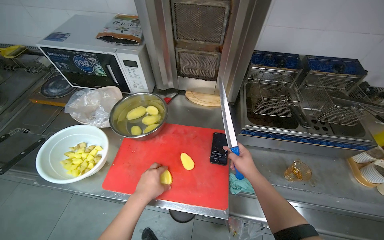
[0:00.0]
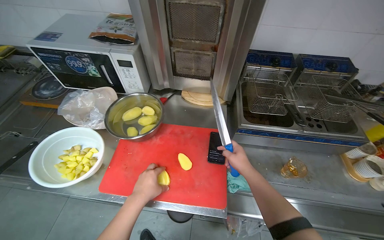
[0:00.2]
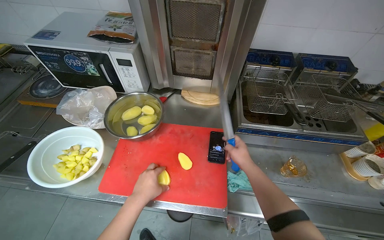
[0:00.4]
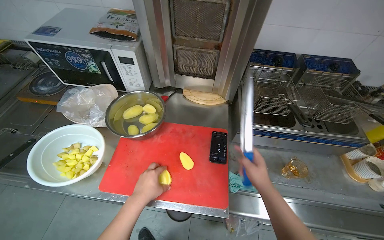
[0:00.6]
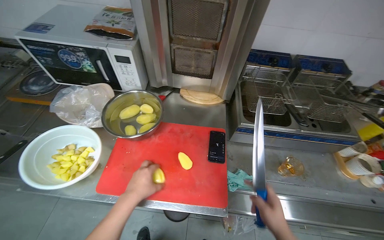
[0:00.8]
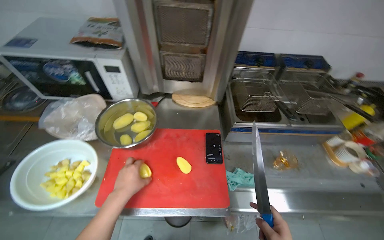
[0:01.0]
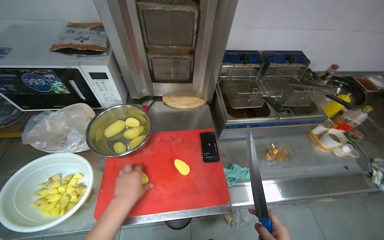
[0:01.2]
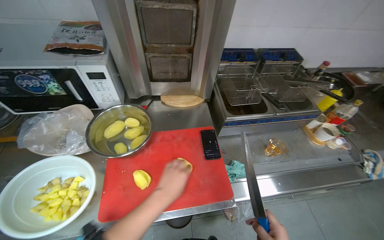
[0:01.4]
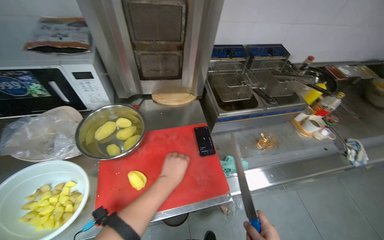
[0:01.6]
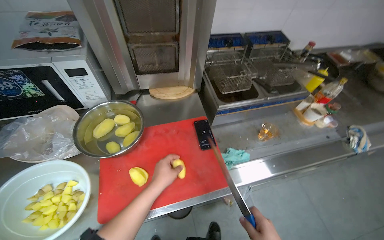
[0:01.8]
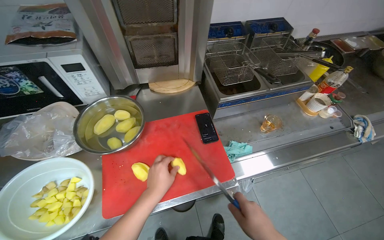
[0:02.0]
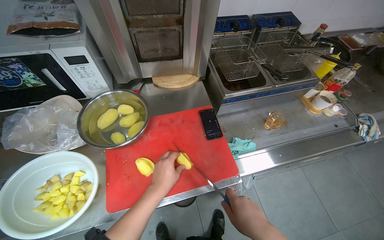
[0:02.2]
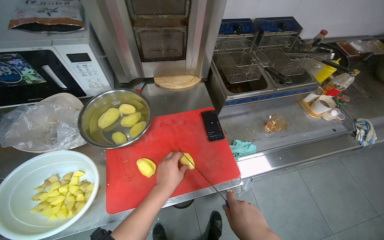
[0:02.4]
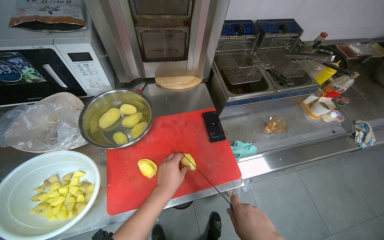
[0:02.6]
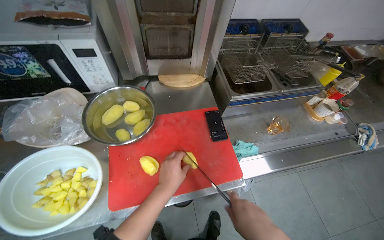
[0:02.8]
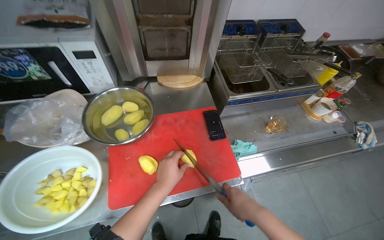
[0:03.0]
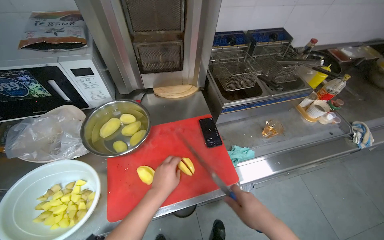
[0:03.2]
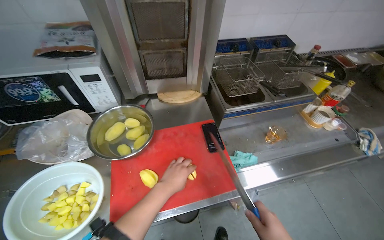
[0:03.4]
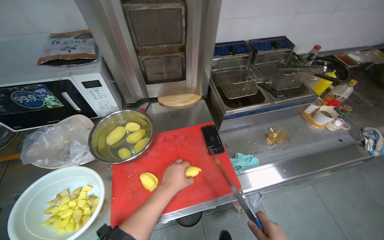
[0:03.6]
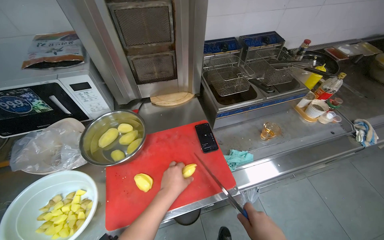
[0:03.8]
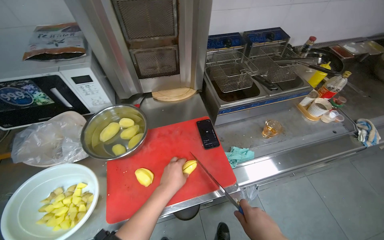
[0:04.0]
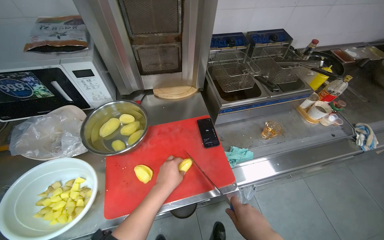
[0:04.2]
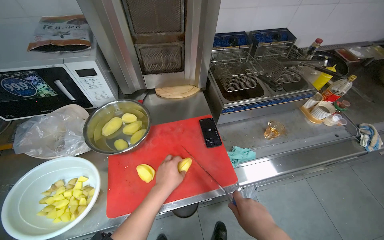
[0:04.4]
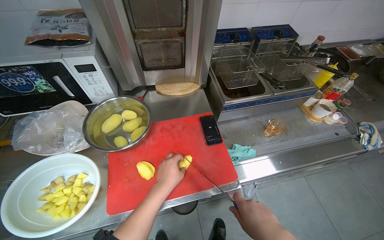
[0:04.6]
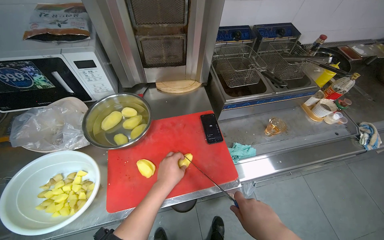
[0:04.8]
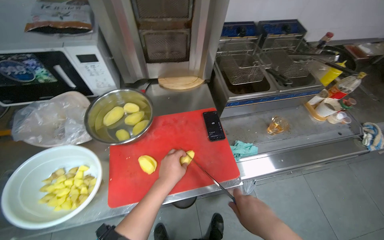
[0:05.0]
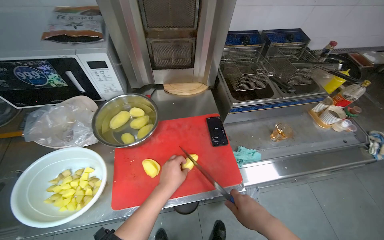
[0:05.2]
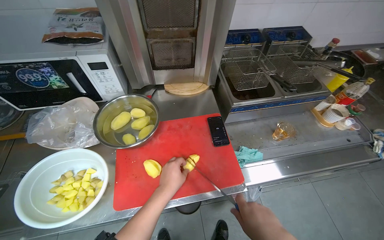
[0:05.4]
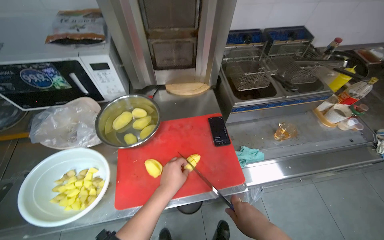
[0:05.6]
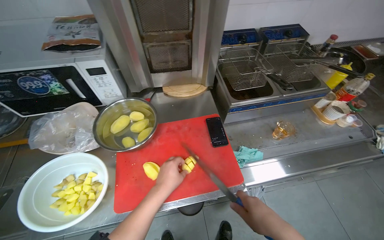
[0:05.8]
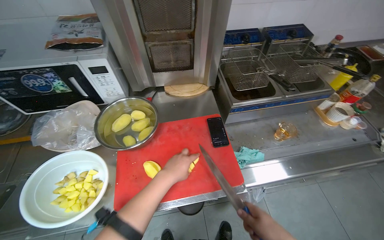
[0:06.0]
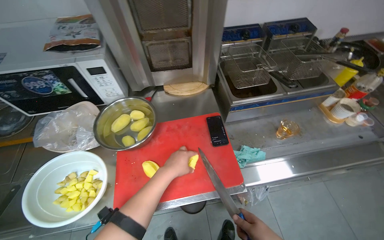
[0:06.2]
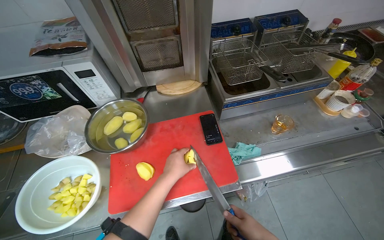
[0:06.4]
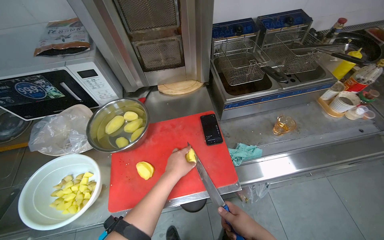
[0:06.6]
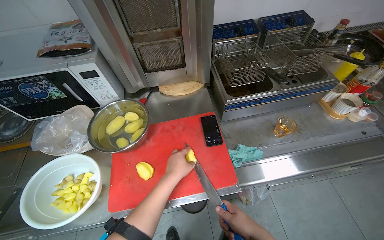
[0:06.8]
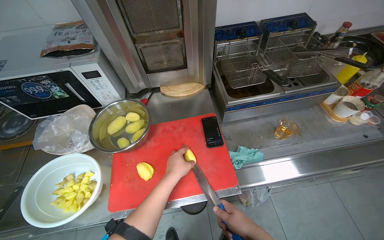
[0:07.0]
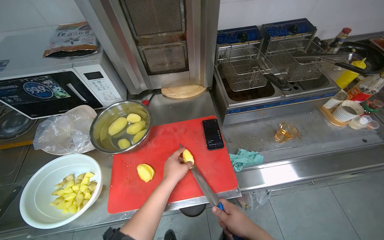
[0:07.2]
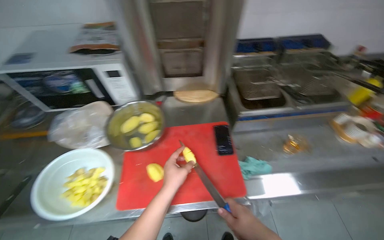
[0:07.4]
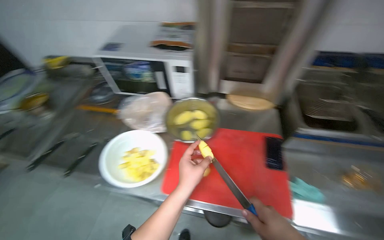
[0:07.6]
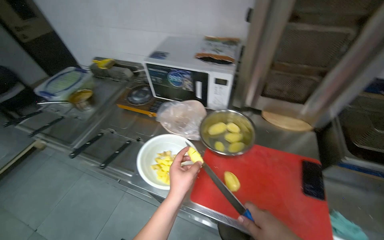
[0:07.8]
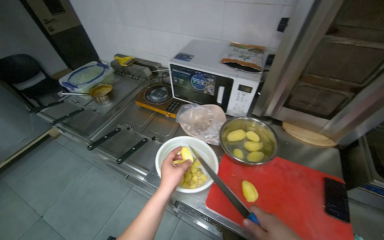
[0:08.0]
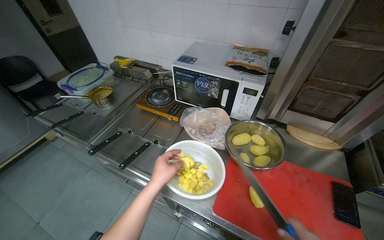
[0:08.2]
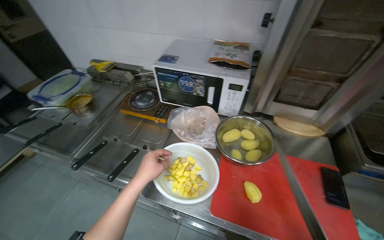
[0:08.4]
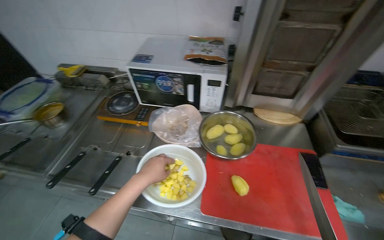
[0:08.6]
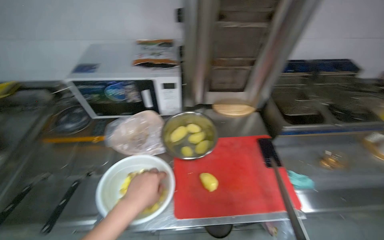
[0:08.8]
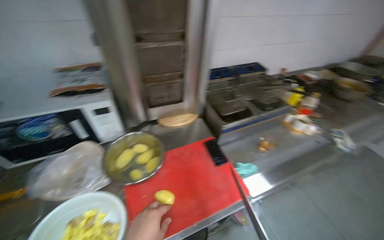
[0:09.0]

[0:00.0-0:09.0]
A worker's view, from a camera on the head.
Job: preparing food.
The whole recording: Slicing potatoes for preparation. The worker picks up potatoes from a bowl and slices them into pieces on a red cutting board.
0:00.0 to 0:01.6: The head rotates about 25 degrees to the right.
0:06.0 to 0:07.6: The wearer's head swings some 20 degrees to the left.
0:07.6 to 0:09.0: The wearer looks about 35 degrees further to the right.

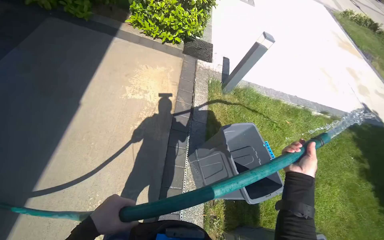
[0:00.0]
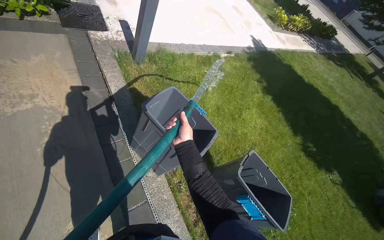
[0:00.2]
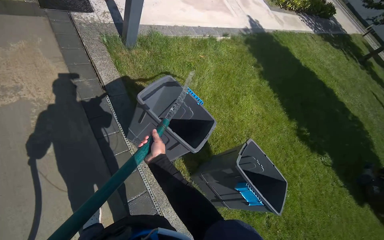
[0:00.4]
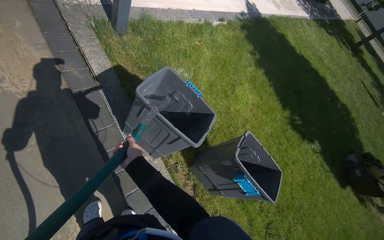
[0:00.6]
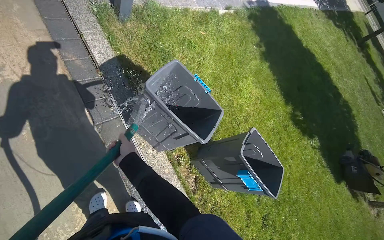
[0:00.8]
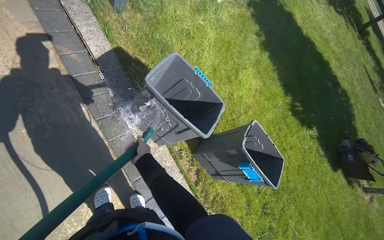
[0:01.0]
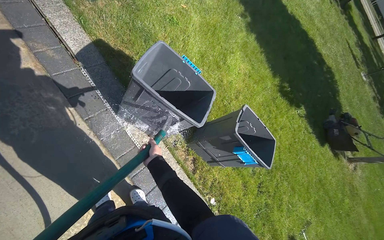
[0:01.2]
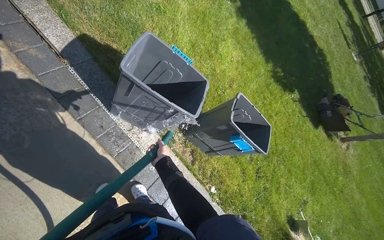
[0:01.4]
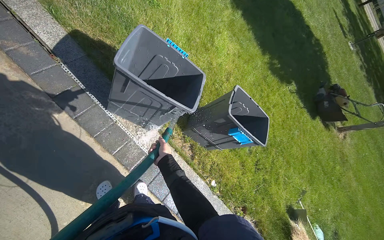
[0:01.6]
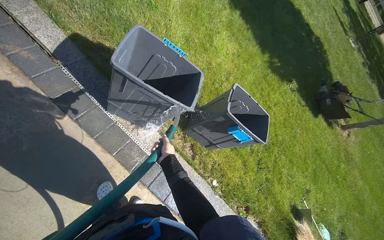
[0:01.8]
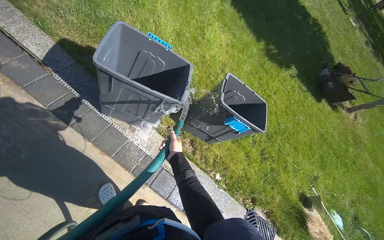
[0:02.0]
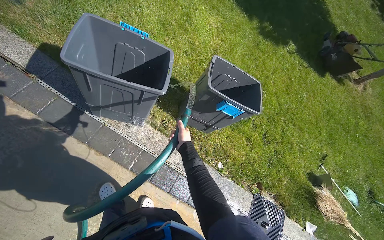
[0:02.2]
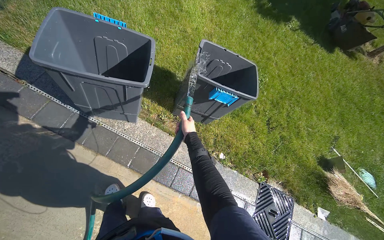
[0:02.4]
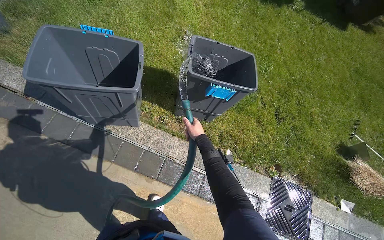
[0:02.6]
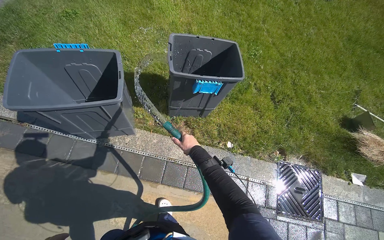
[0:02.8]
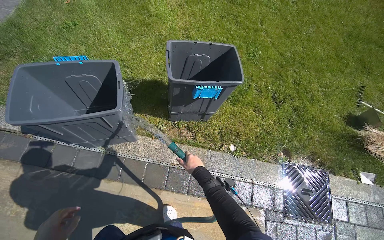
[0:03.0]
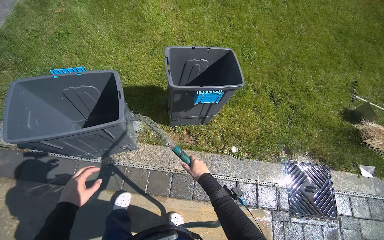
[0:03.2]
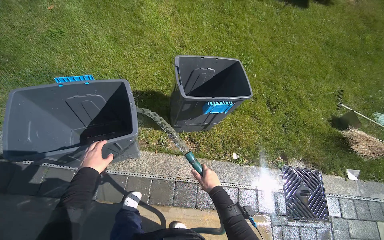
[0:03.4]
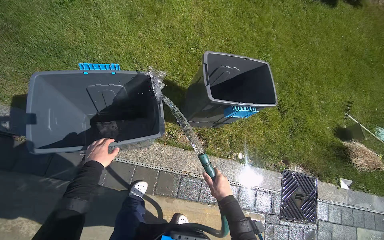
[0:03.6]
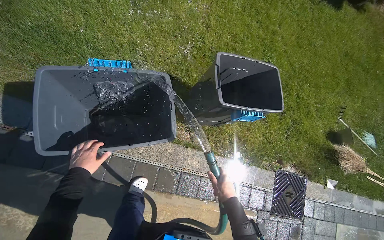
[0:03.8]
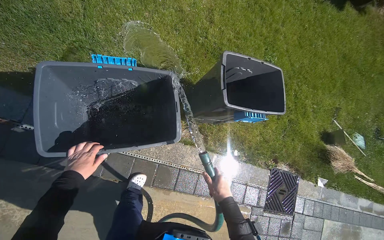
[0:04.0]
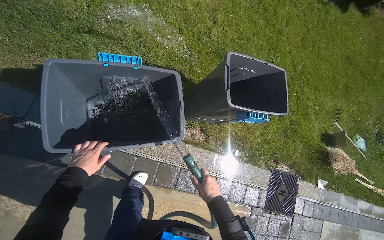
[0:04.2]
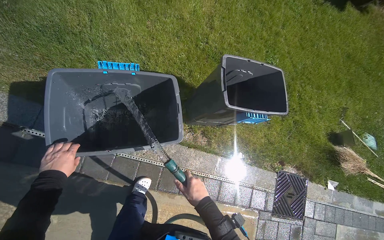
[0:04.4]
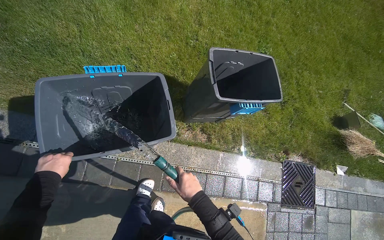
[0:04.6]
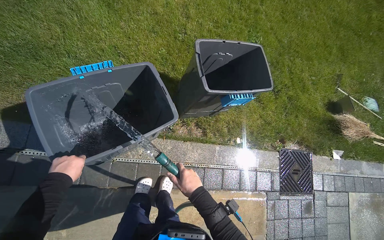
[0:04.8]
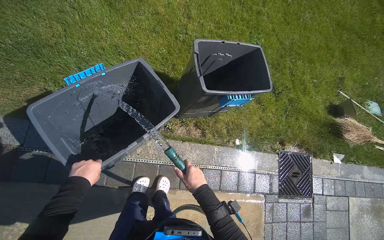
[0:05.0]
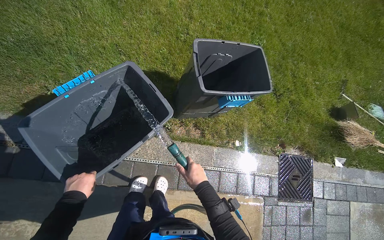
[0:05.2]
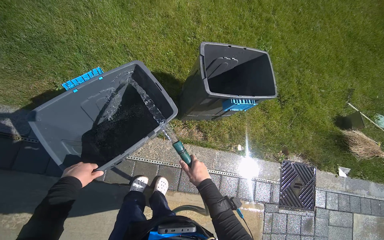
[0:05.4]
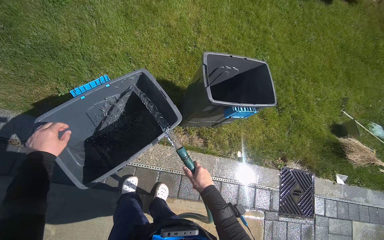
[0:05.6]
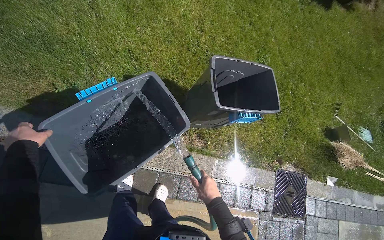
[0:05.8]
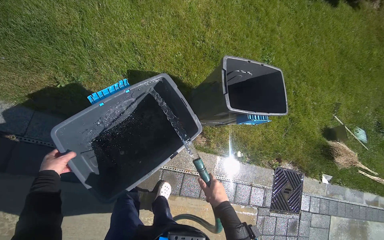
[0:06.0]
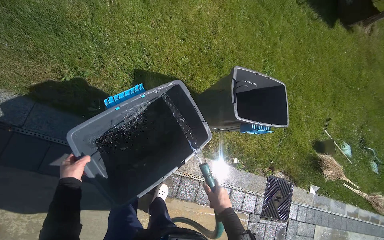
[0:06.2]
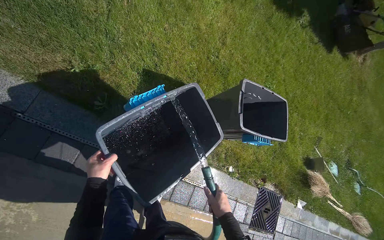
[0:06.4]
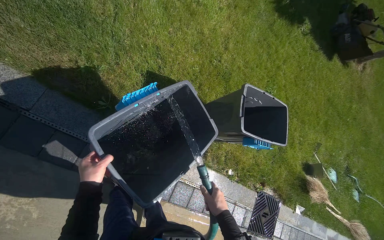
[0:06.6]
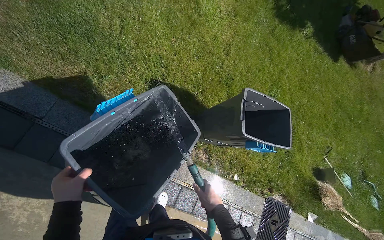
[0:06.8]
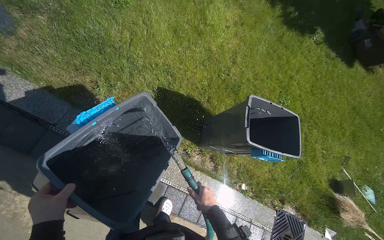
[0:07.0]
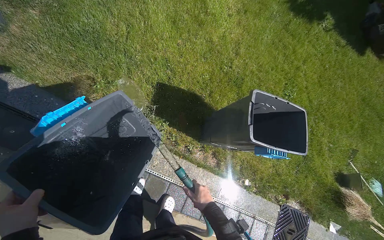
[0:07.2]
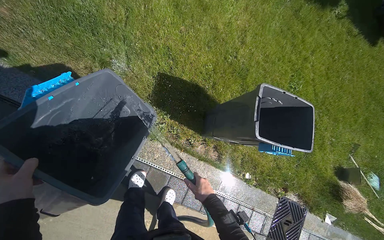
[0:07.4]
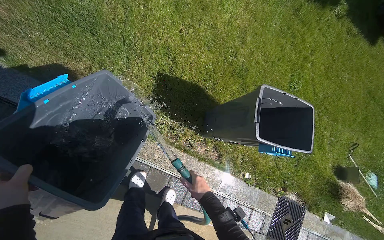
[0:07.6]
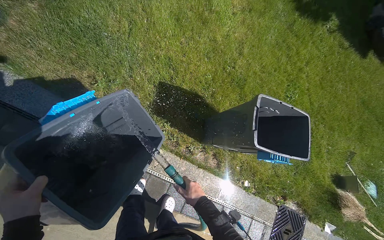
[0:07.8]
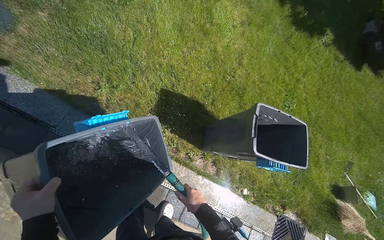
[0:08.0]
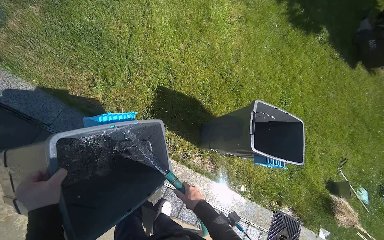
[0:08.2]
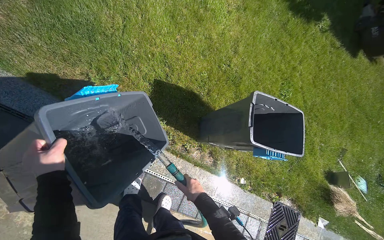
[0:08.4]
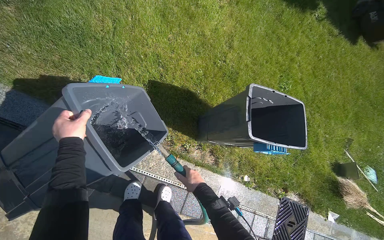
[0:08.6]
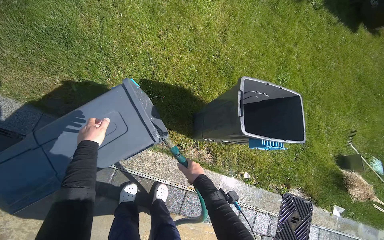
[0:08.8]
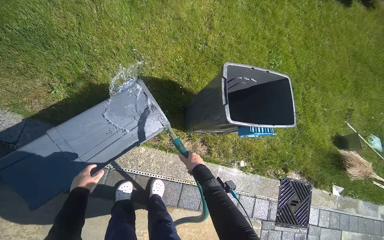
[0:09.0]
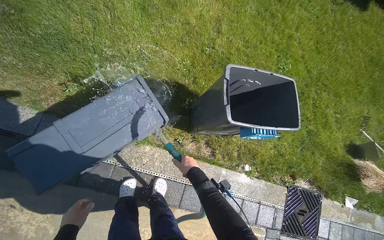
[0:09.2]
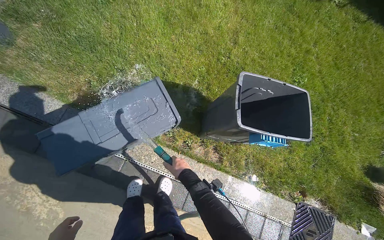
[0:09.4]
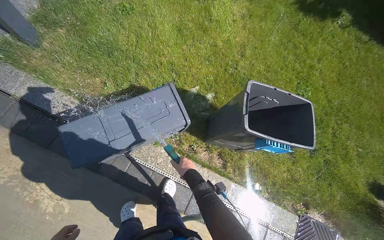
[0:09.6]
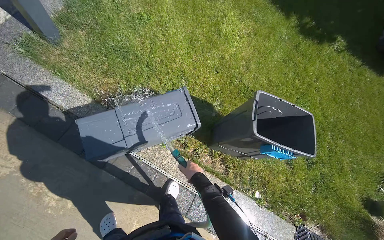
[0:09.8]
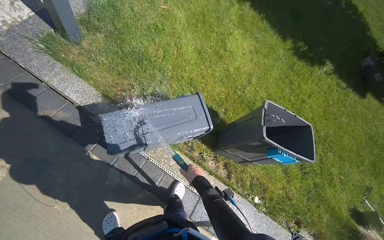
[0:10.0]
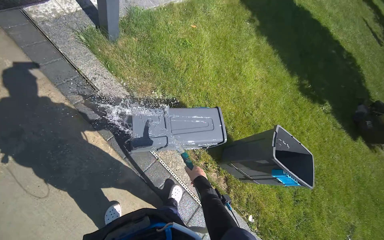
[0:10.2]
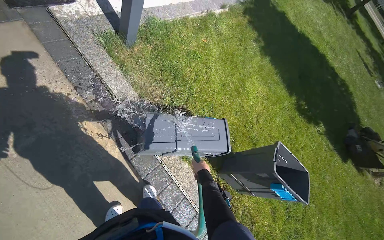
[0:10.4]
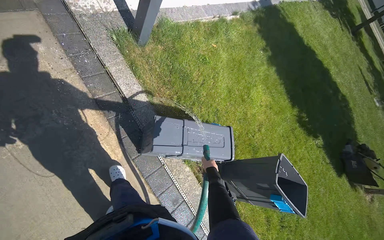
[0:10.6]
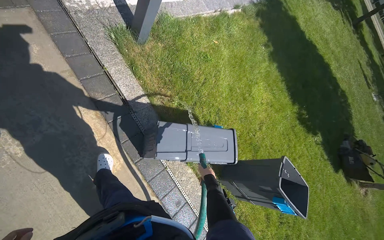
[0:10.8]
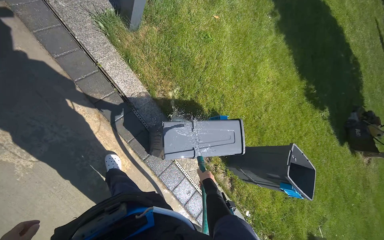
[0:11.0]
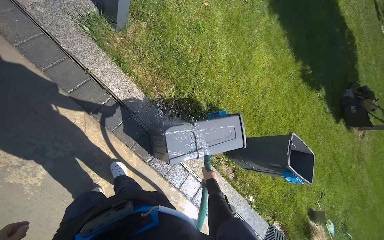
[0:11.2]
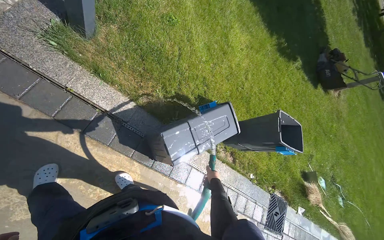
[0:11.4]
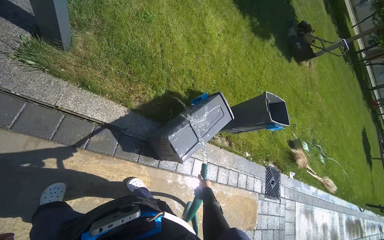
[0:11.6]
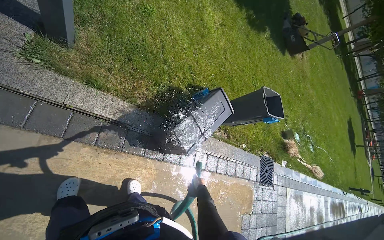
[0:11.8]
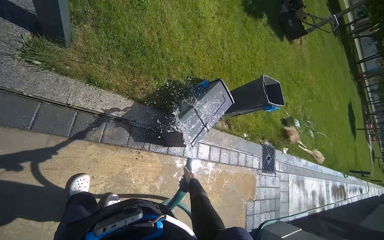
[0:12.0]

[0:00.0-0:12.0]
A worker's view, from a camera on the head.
Job: managing trash.
The whole recording: Spraying water to clean bins and surrounding area. The worker sprays water with a hose to clean the bins and the adjacent ground and drain.
0:00.0 to 0:01.6: The wearer's head swings about 50 degrees to the right. The wearer looks roughly 35 degrees further downward.
0:01.6 to 0:03.0: The camera is carried to the right, roughly 50 cm. The scene rotates counterclockwise by roughly 35 degrees.
0:03.0 to 0:04.4: The camera travels approximately 50 cm.
0:07.6 to 0:09.0: The left hand is displaced farther from the camera by some 25 cm.
0:09.0 to 0:10.4: The head travels roughly 70 cm. The view tilts some 25 degrees upward. The scene turns some 35 degrees clockwise in the picture.
0:10.4 to 0:12.0: The wearer moves roughly 70 cm. The wearer looks approximately 35 degrees further to the right. The view tips downward by some 30 degrees.
